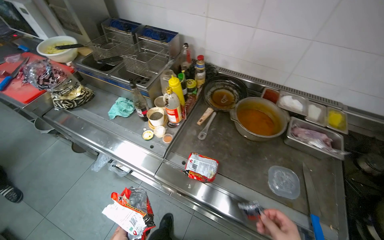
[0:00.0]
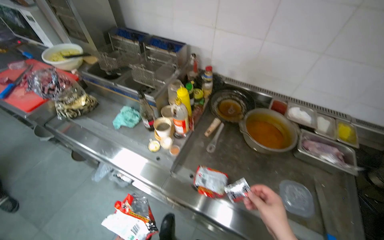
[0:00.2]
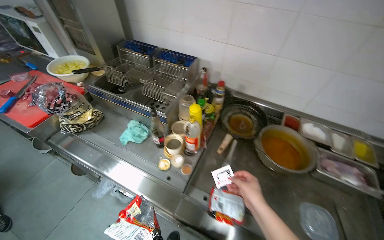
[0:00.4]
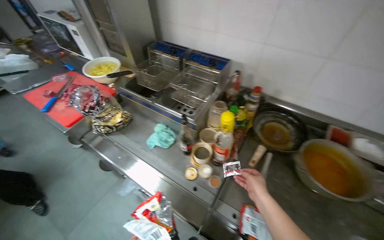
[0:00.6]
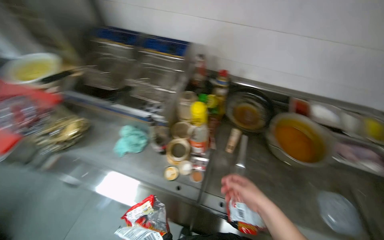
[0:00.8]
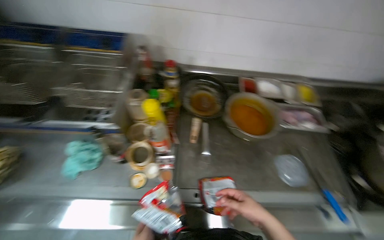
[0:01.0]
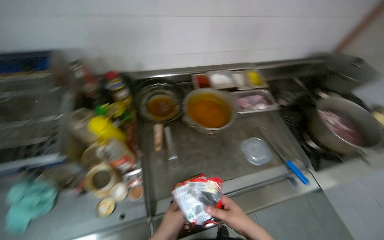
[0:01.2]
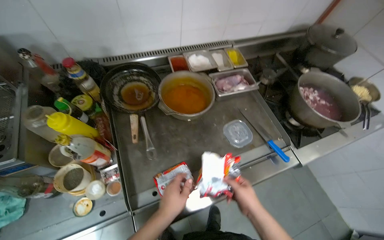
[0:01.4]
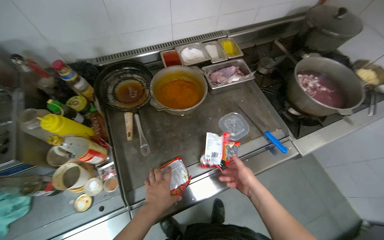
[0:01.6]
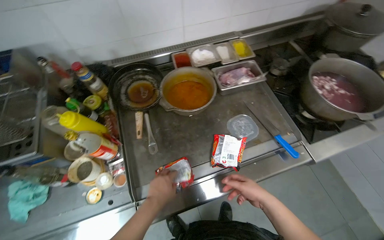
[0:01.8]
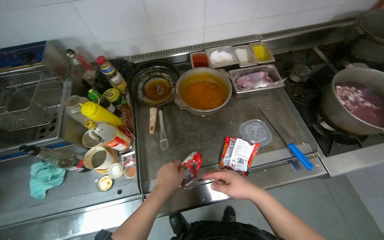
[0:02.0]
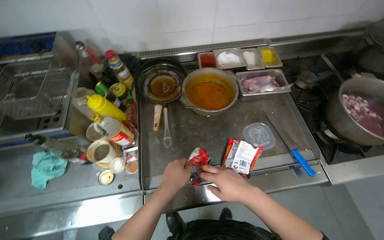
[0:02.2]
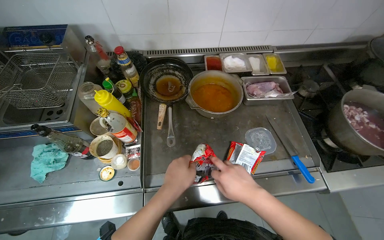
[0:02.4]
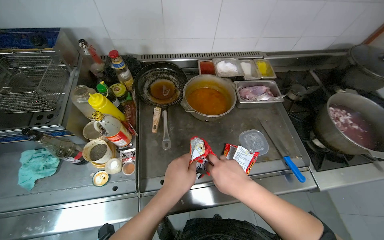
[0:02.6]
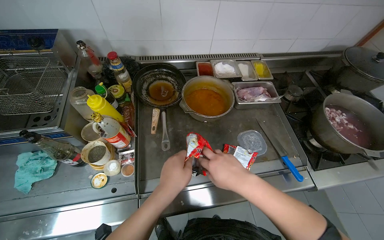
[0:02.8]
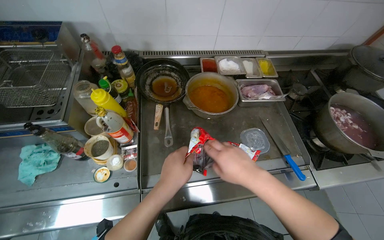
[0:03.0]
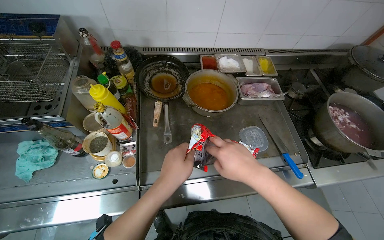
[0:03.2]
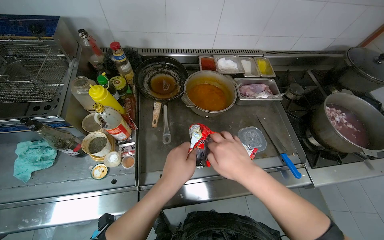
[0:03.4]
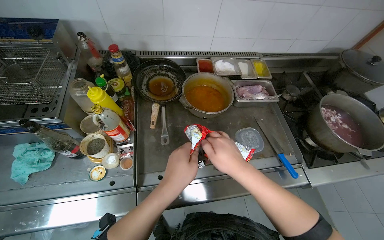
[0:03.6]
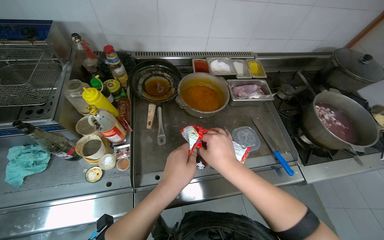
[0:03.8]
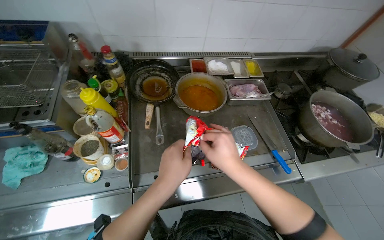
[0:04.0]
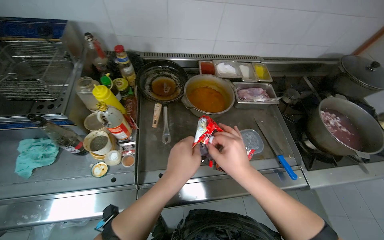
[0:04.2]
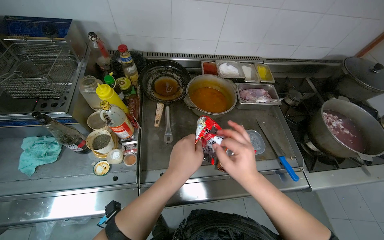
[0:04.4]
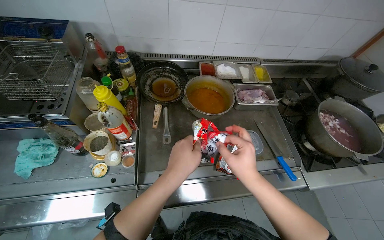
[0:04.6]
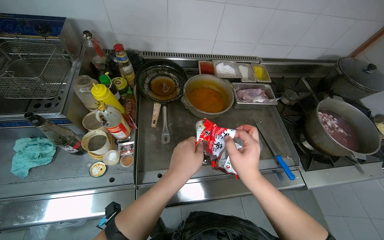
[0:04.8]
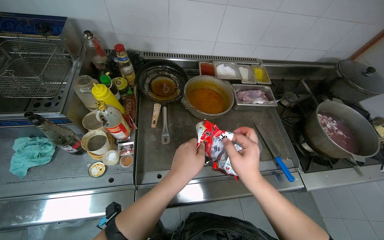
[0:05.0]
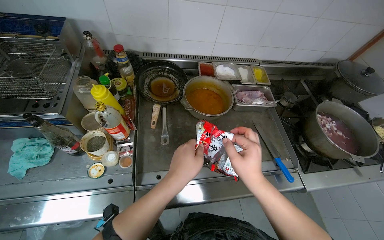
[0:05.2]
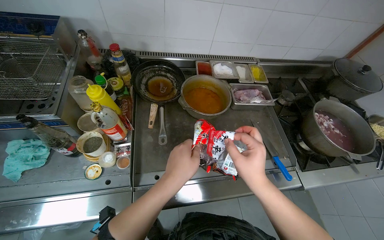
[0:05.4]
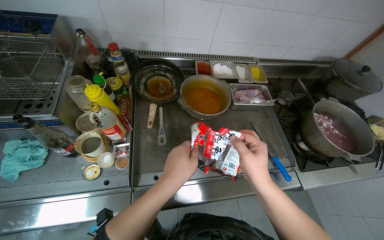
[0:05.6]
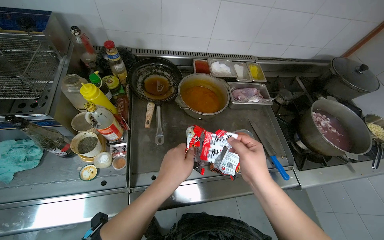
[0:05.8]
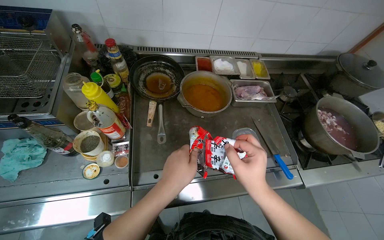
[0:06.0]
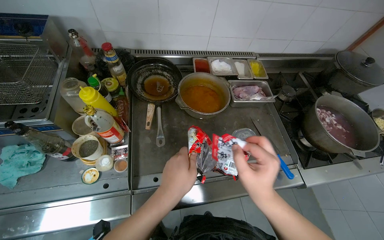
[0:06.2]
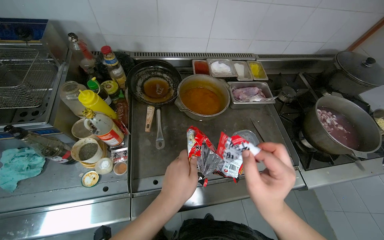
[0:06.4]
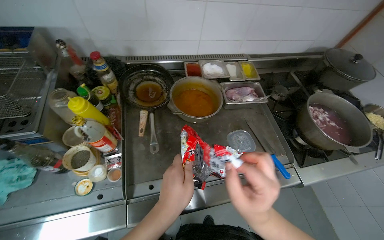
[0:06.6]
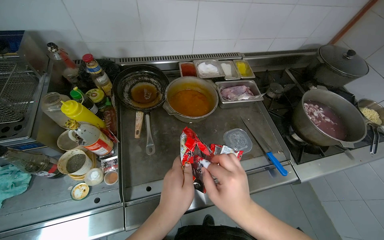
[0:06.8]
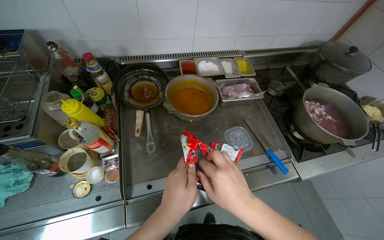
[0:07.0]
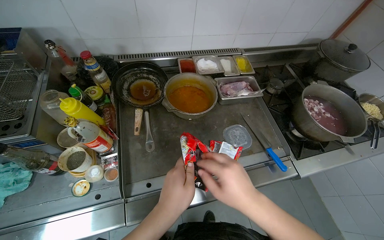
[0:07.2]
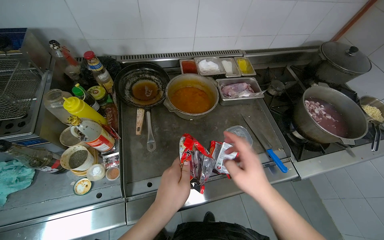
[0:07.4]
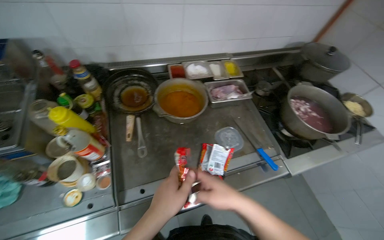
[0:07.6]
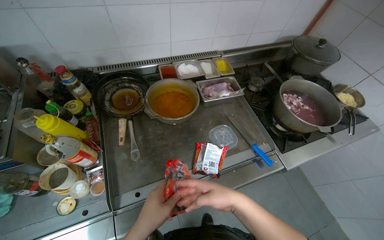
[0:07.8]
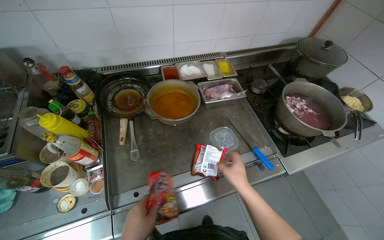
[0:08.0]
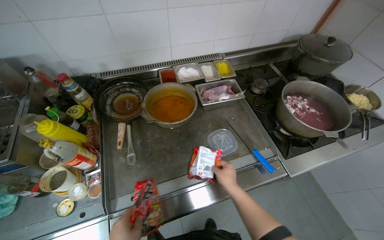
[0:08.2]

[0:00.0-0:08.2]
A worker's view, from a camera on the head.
Job: preparing food.
The whole recording: Preparing instant noodles. The worker opens a packet of instant noodles, adds the noodles to a pot, and then adds seasoning packets to the pot.
0:00.0 to 0:01.6: The wearer looks approximately 50 degrees further to the right.
0:01.6 to 0:03.2: The right hand heads nearer to the camera, up the picture and to the left, covering approximately 20 cm. The left hand is displaced nearer to the camera by some 15 cm.
0:03.2 to 0:06.6: The hands work in one place, with small movements.
0:06.6 to 0:08.2: The right hand is displaced farther from the camera by about 20 cm.

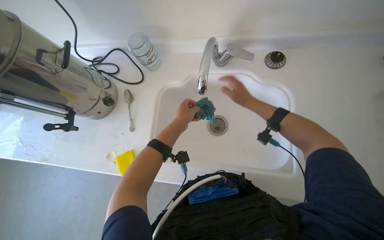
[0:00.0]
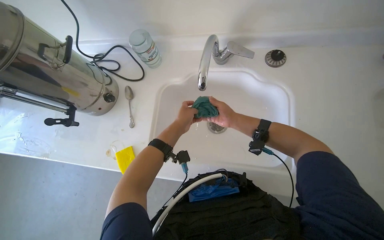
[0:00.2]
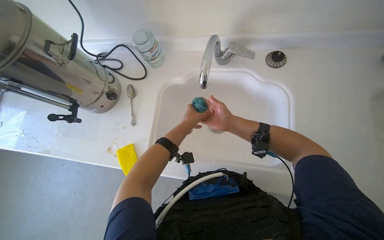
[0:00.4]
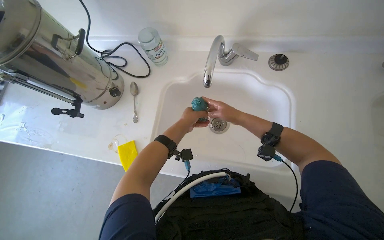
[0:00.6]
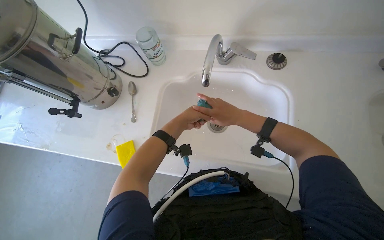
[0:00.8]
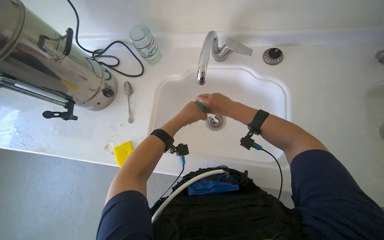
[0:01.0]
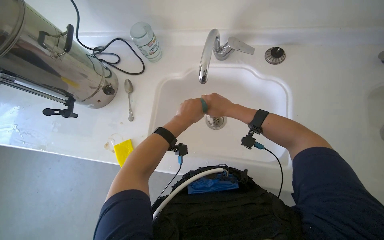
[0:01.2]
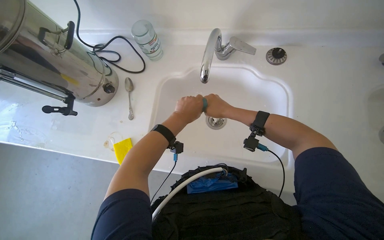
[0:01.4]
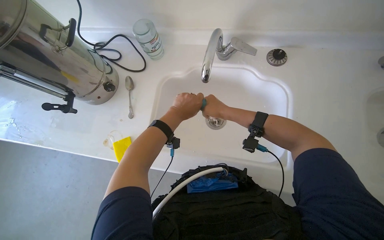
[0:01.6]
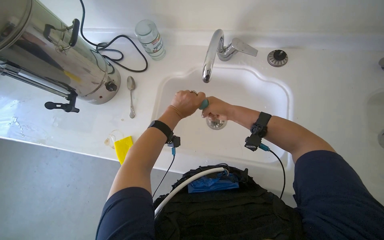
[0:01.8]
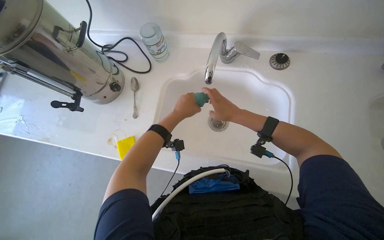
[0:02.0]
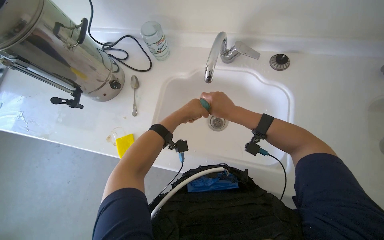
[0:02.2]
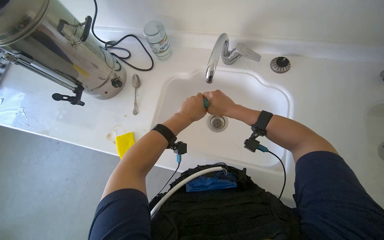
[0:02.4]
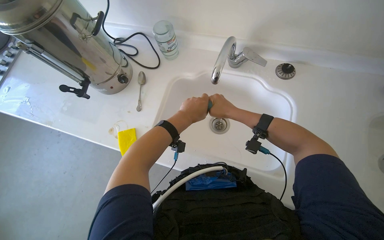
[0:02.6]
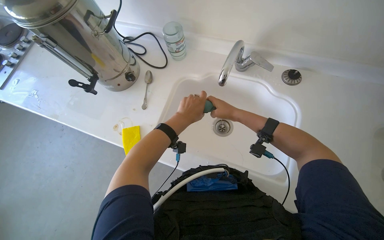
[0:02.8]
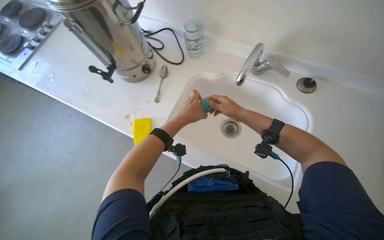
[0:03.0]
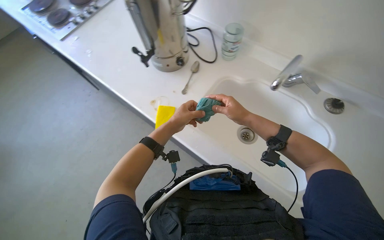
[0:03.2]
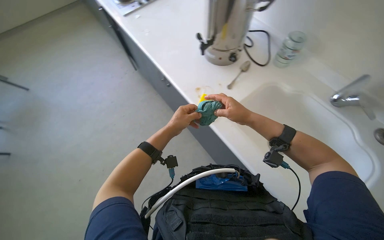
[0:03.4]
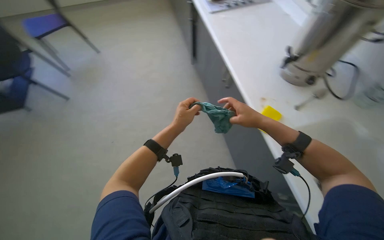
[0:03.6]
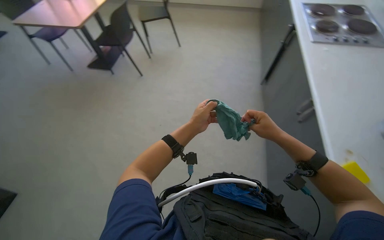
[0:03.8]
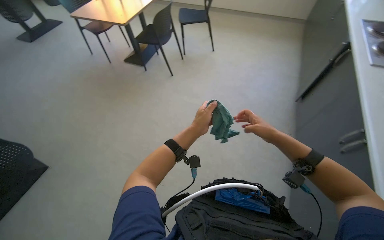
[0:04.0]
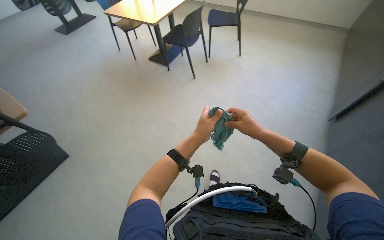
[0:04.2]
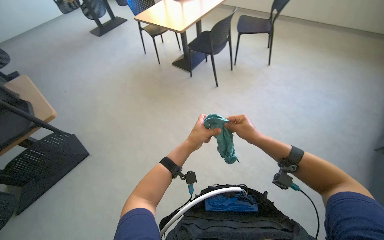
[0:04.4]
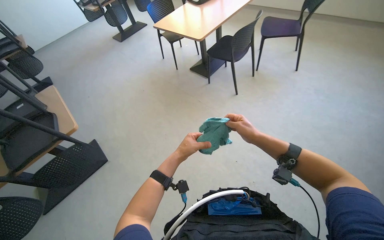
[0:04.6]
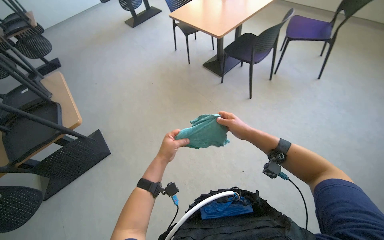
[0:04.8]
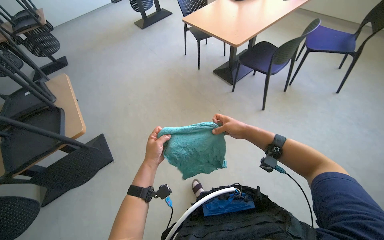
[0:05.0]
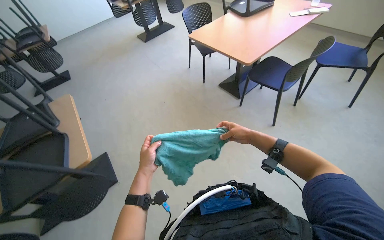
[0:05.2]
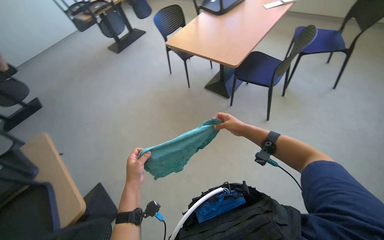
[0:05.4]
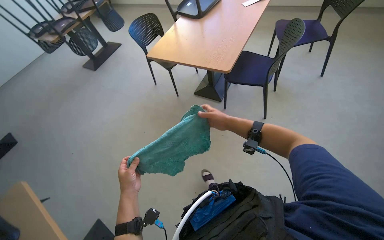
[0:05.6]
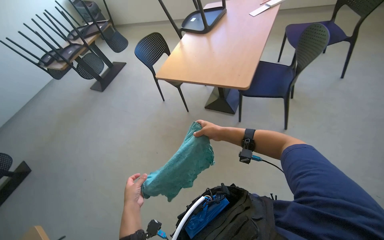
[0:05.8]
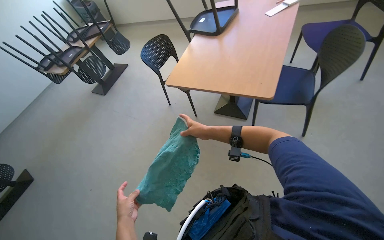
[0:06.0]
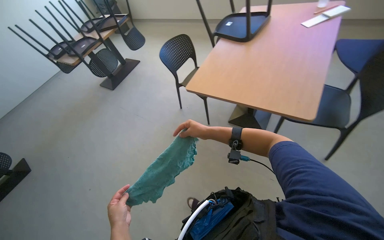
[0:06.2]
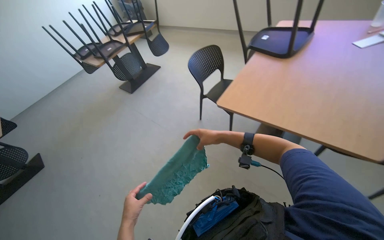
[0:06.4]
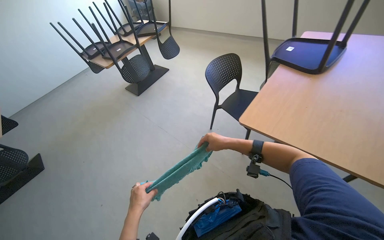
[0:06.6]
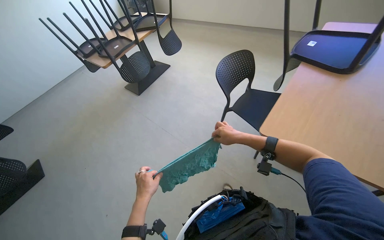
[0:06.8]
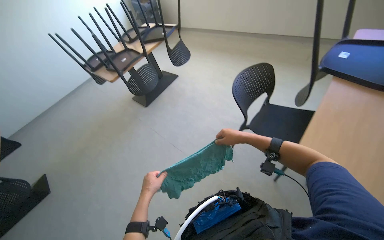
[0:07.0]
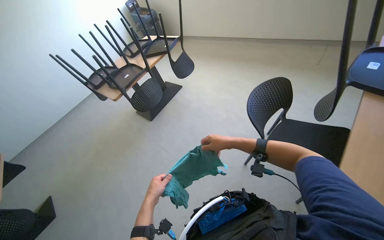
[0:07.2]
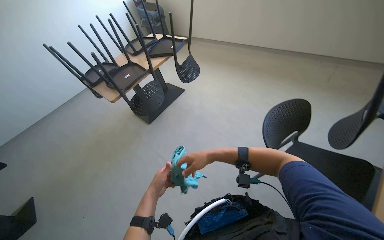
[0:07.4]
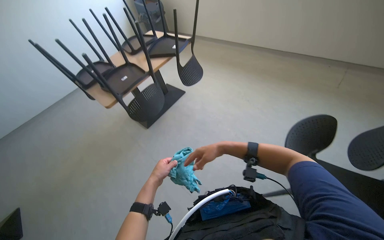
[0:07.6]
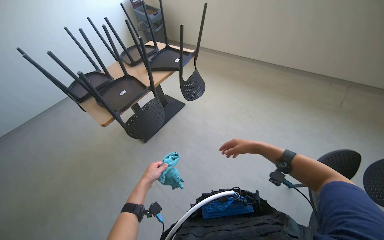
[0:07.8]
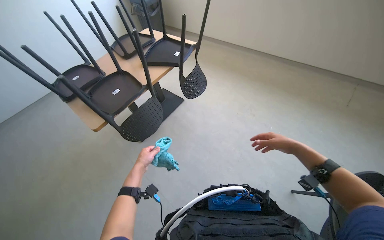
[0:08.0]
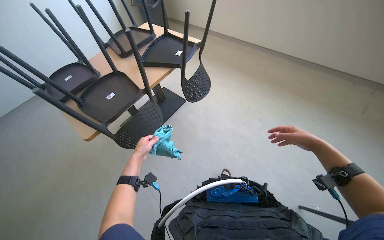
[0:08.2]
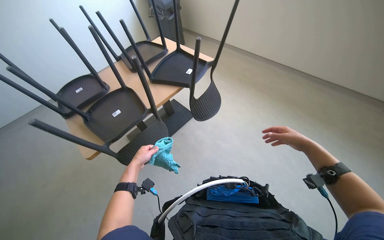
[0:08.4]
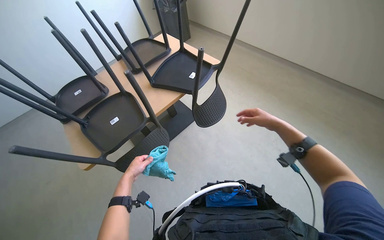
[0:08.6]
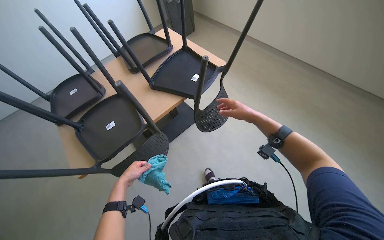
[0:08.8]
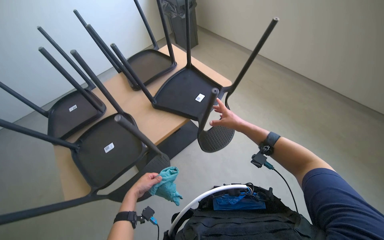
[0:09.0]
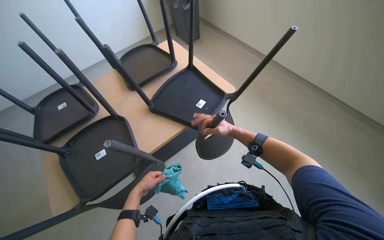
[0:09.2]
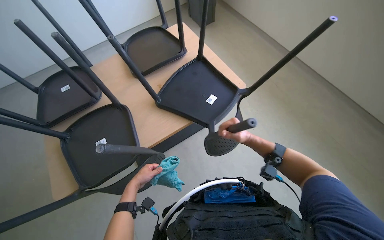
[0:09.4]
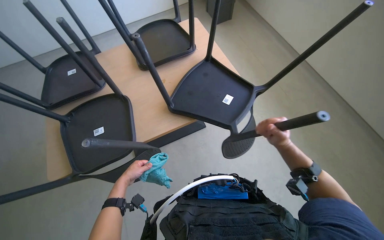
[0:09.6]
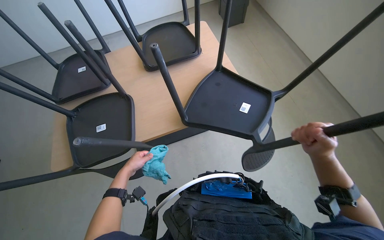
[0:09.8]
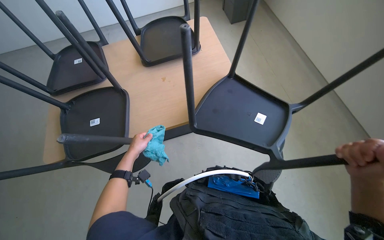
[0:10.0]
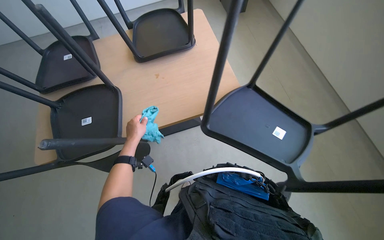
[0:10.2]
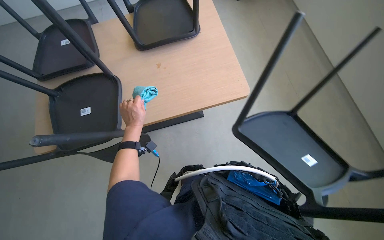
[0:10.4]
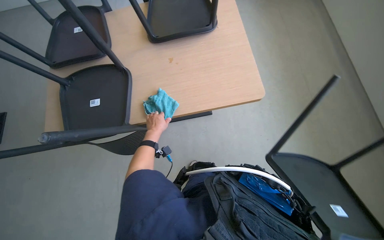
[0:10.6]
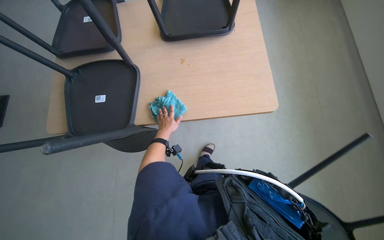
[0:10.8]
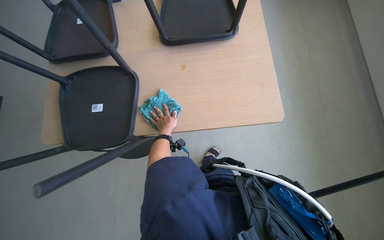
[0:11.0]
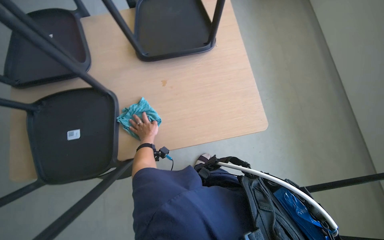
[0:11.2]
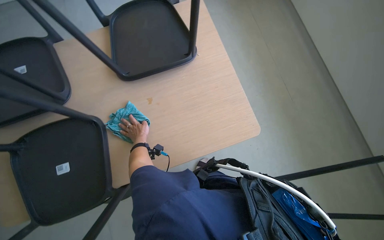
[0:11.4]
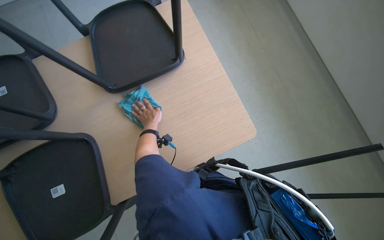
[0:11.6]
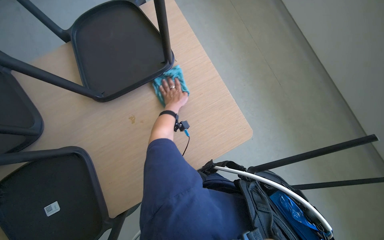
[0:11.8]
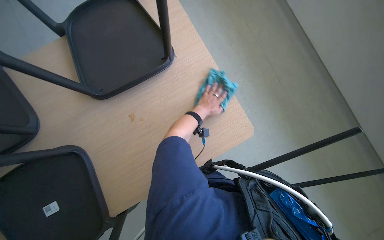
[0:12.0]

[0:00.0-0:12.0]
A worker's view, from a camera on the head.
Job: wiping surfaces.
The whole recording: Wiping table surfaces. The worker squeezes a cloth and wipes multiple table surfaces.
0:03.0 to 0:04.4: The head turns to the left by about 60 degrees.
0:04.4 to 0:06.0: The camera travels roughly 1 m.
0:06.0 to 0:07.6: The camera is carried approximately 1.5 m.
0:07.6 to 0:09.0: The camera is carried roughly 80 cm.
0:10.4 to 0:12.0: The left hand moves to the right, farther from the camera and up the picture, some 40 cm.
